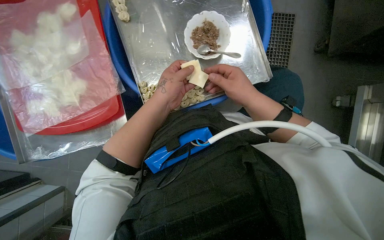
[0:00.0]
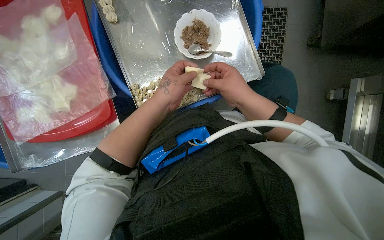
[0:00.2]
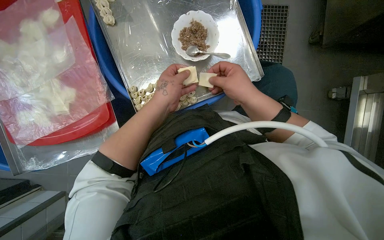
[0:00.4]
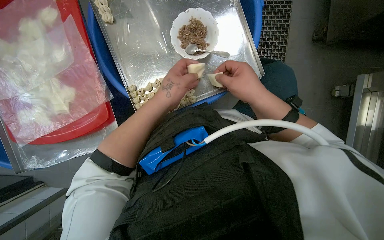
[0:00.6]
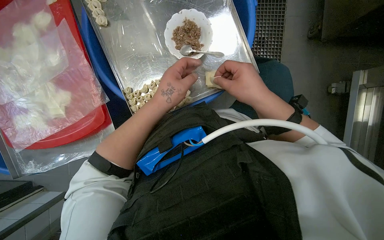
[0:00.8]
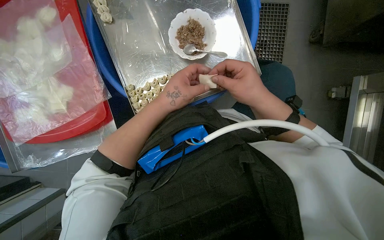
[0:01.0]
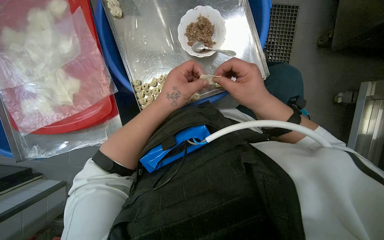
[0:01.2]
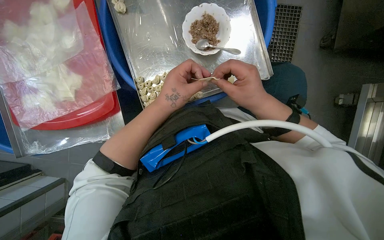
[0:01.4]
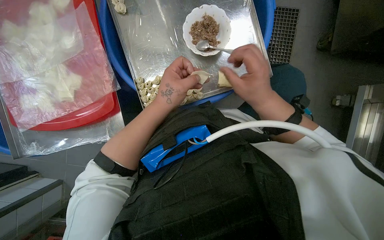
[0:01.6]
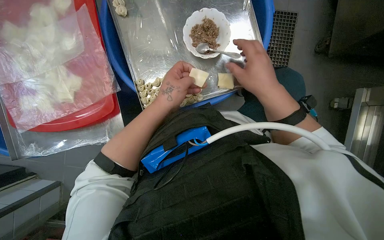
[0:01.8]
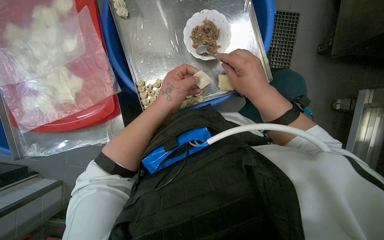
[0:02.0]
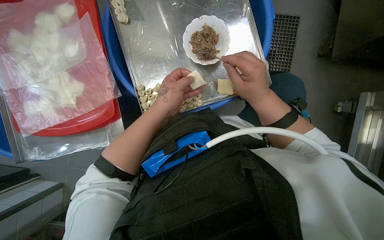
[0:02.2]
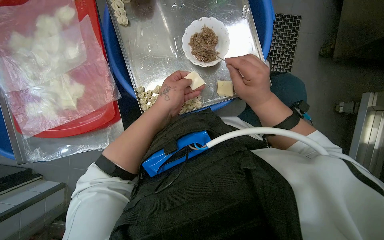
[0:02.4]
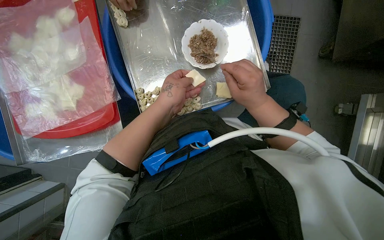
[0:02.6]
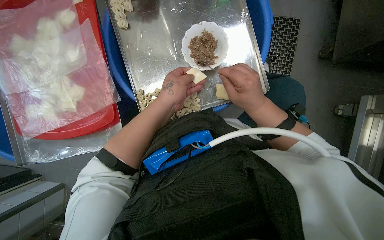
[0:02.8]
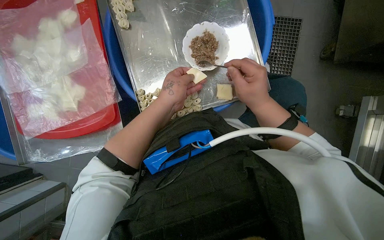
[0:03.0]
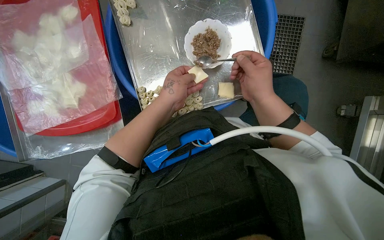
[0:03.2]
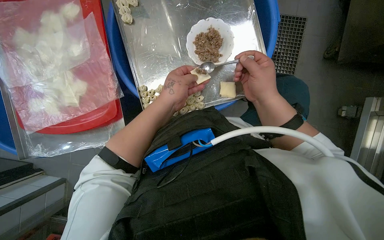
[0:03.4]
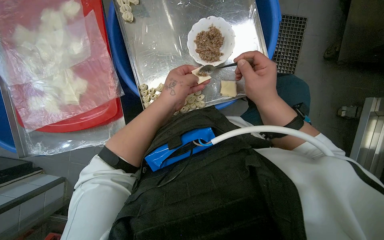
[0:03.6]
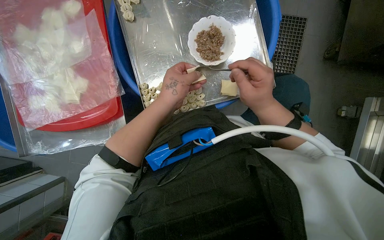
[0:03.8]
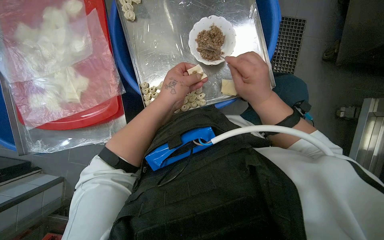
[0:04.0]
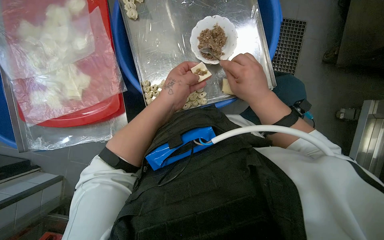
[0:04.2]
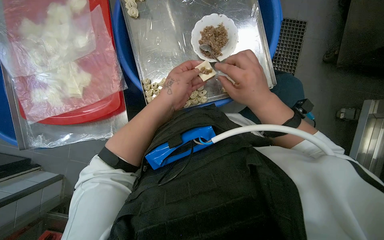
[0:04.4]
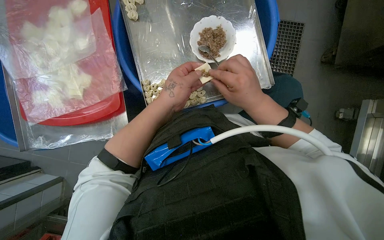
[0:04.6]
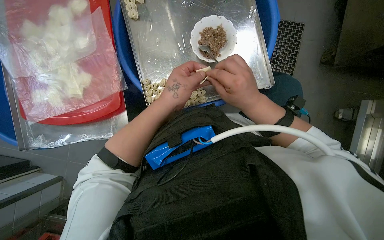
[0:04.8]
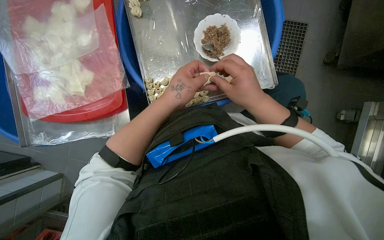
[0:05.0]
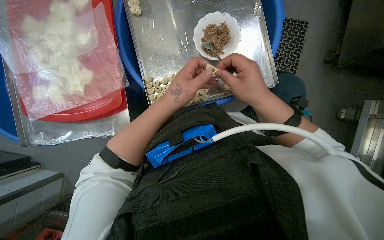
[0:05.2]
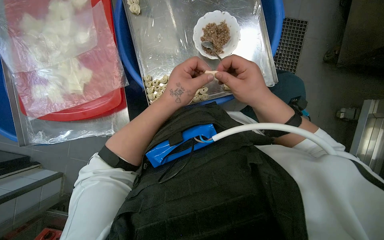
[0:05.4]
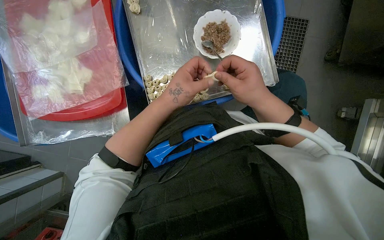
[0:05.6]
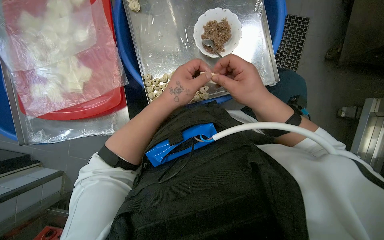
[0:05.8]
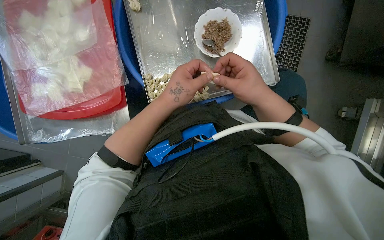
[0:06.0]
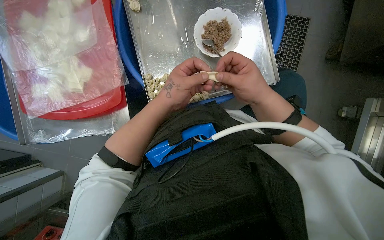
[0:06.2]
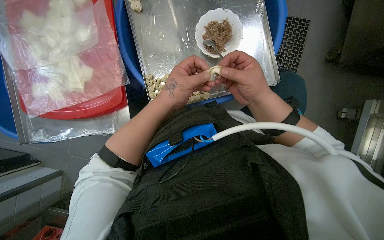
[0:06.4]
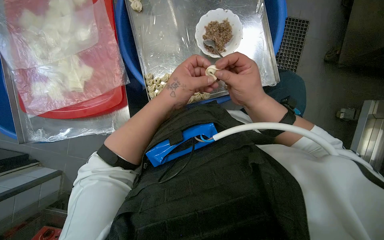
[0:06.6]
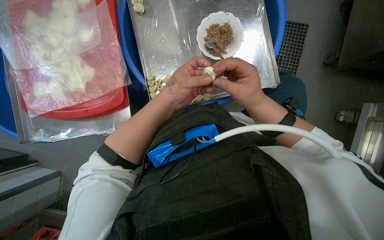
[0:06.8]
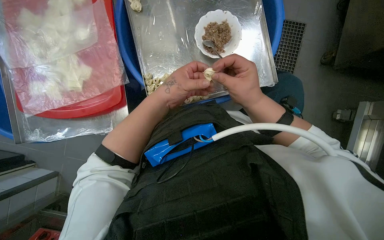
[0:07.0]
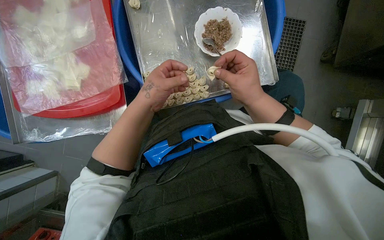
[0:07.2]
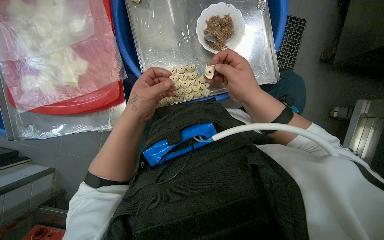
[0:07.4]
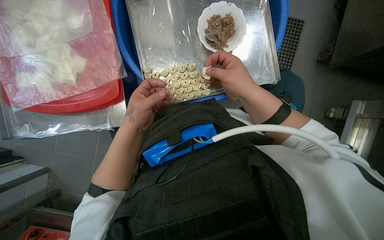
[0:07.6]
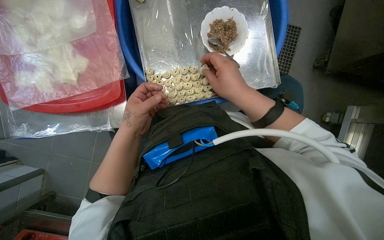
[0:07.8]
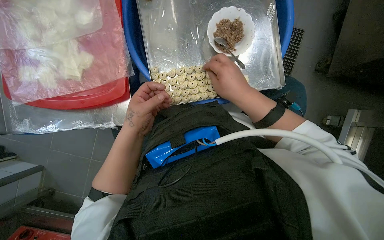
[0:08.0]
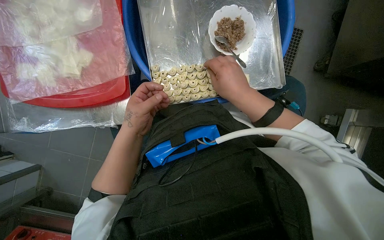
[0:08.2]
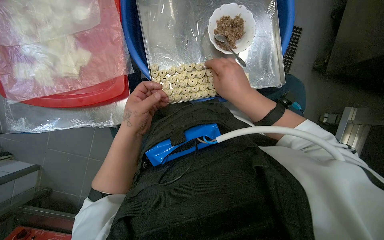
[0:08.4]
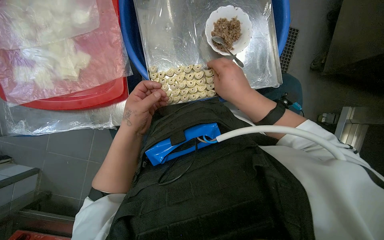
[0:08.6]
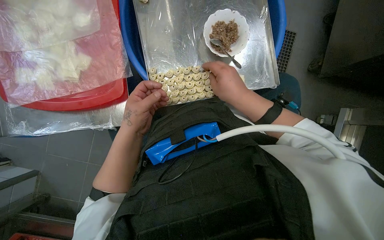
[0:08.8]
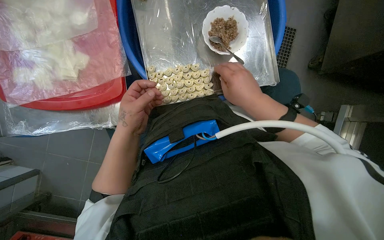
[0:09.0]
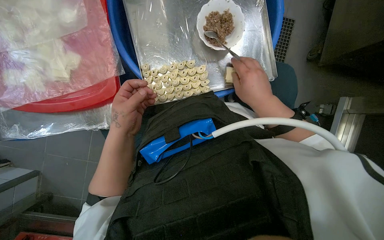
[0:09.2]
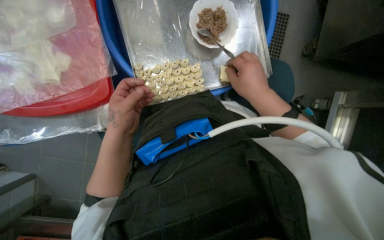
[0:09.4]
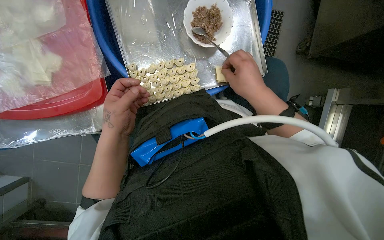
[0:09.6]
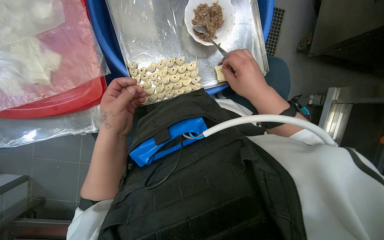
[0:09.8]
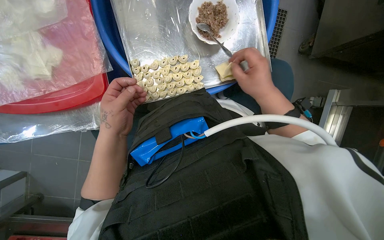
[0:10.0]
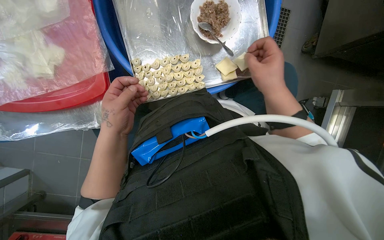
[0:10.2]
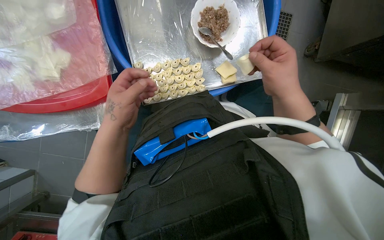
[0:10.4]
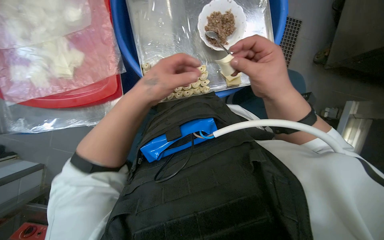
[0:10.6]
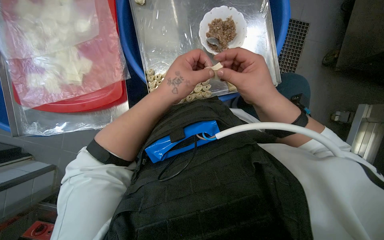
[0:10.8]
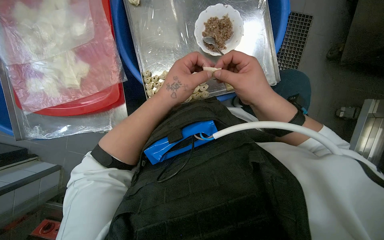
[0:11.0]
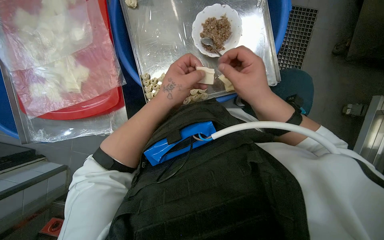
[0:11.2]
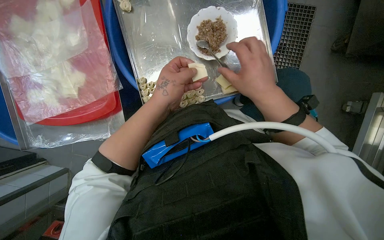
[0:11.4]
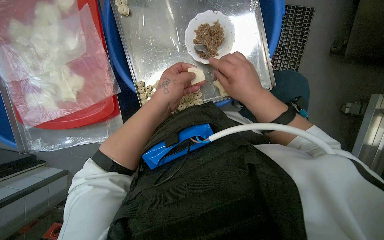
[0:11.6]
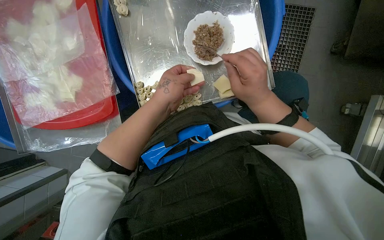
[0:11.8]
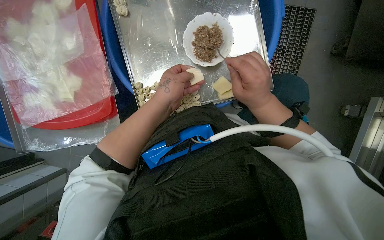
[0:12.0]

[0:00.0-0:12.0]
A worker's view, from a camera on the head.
Job: preparing food.
The whole recording: Making dumplings with meat filling. The worker picks up dough, fills it with meat, folds it, and places the finished dumpling on a tray.
0:00.0 to 0:06.0: The hands work in one place, with small movements.
0:06.0 to 0:07.6: The left hand heads to the left, covering approximately 10 cm.
0:07.6 to 0:09.0: The hands make small movements and keep their place.
0:09.0 to 0:10.4: The right hand goes about 10 cm to the right.
0:10.4 to 0:12.0: The left hand goes approximately 15 cm to the right and up the picture.

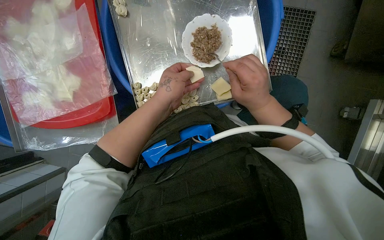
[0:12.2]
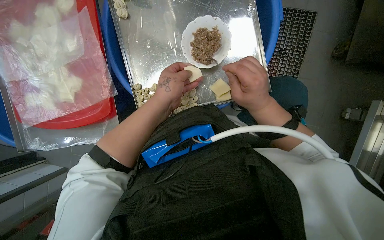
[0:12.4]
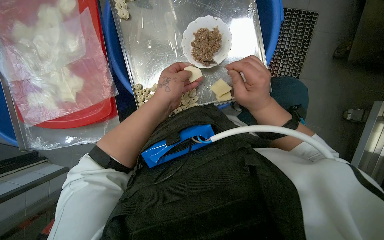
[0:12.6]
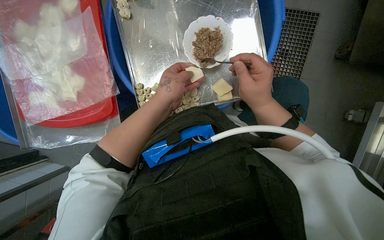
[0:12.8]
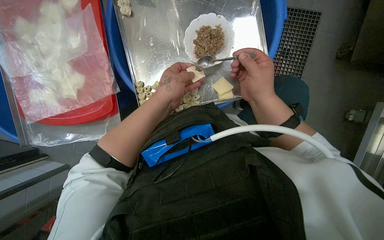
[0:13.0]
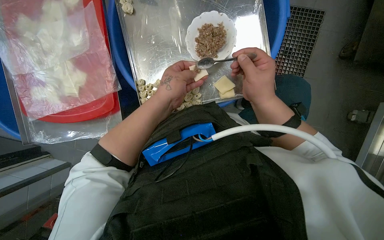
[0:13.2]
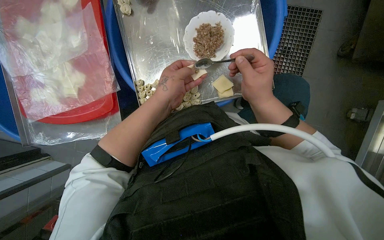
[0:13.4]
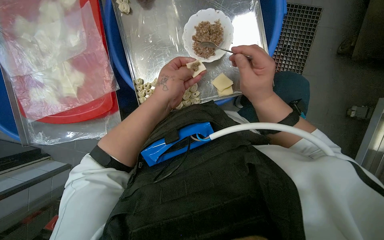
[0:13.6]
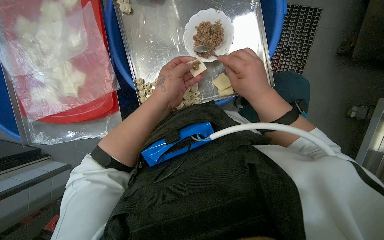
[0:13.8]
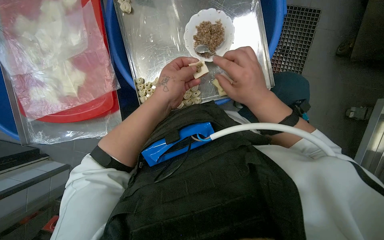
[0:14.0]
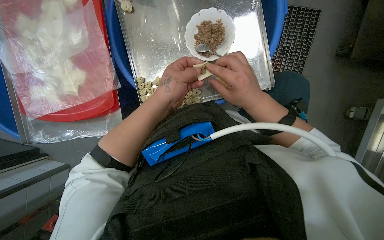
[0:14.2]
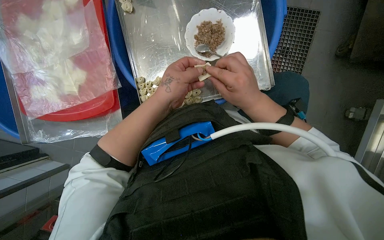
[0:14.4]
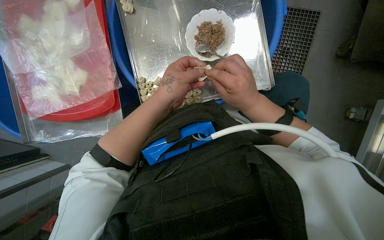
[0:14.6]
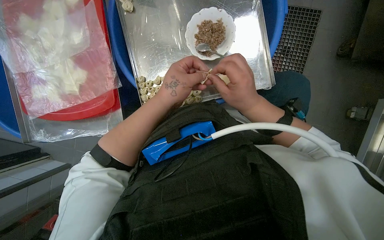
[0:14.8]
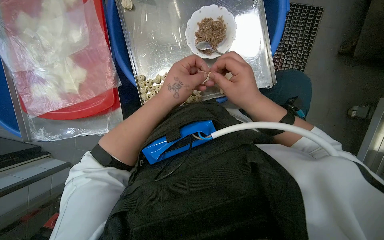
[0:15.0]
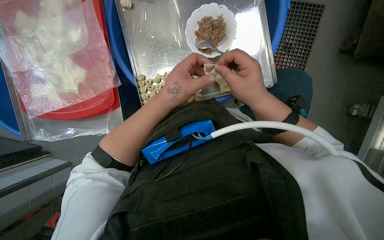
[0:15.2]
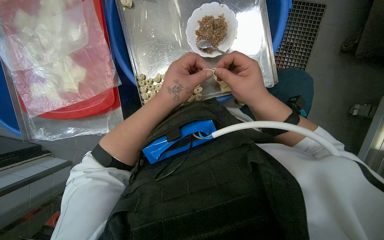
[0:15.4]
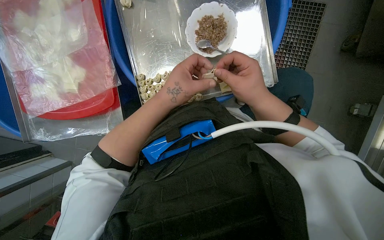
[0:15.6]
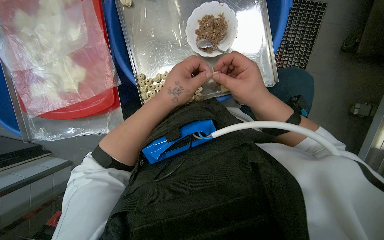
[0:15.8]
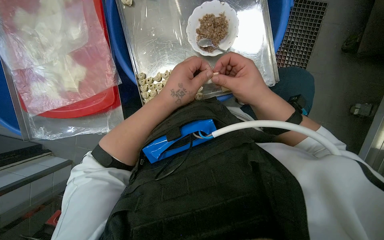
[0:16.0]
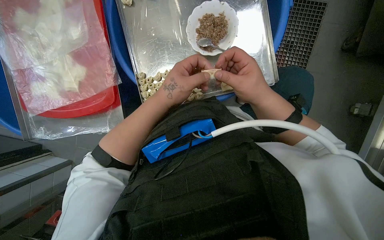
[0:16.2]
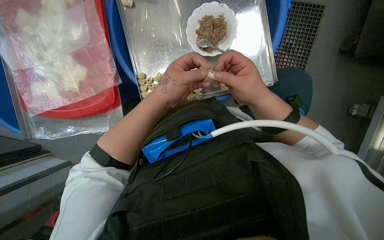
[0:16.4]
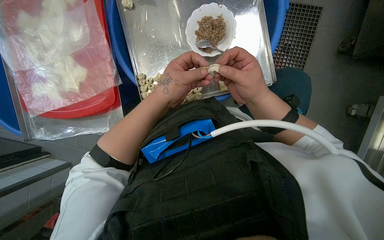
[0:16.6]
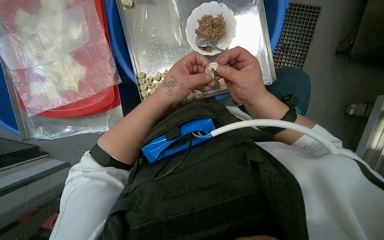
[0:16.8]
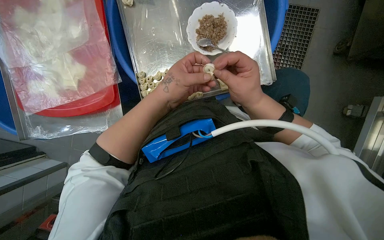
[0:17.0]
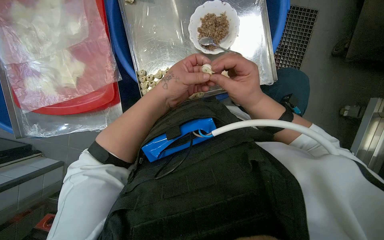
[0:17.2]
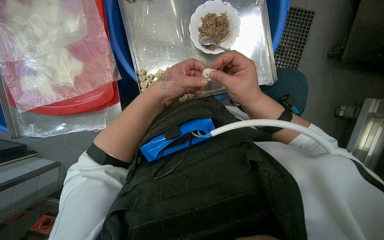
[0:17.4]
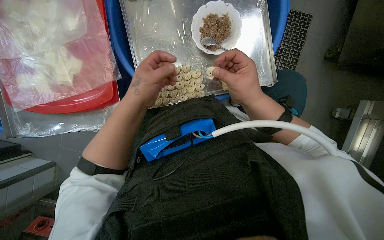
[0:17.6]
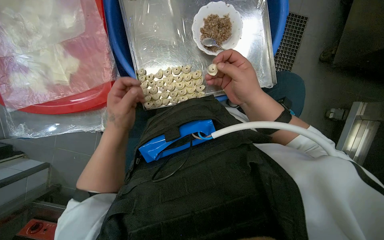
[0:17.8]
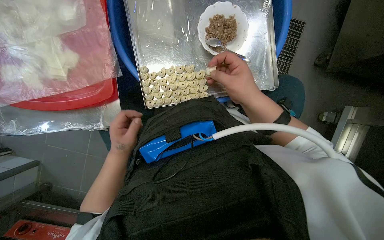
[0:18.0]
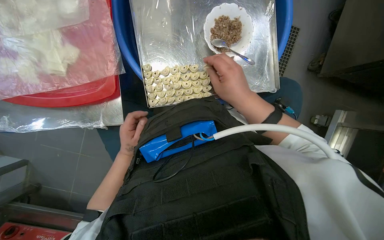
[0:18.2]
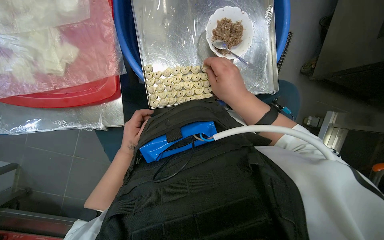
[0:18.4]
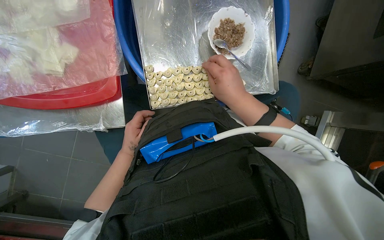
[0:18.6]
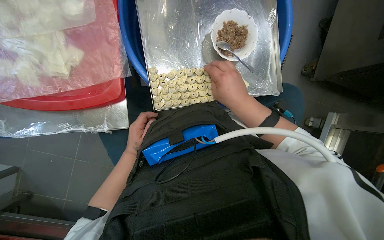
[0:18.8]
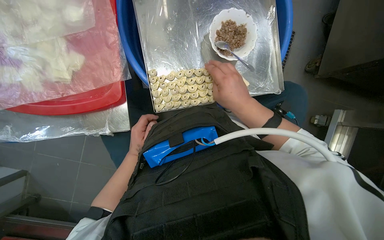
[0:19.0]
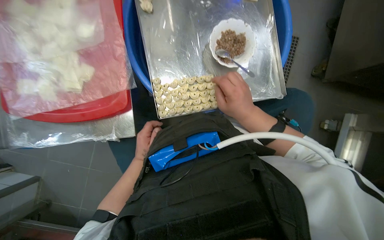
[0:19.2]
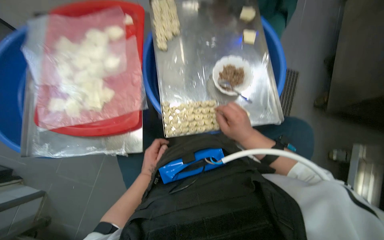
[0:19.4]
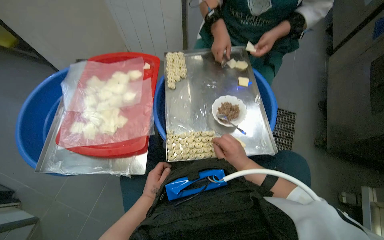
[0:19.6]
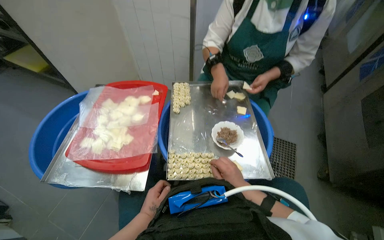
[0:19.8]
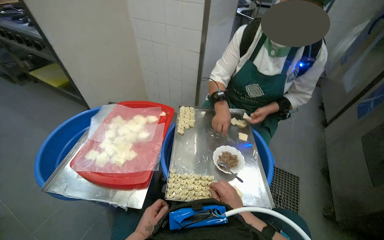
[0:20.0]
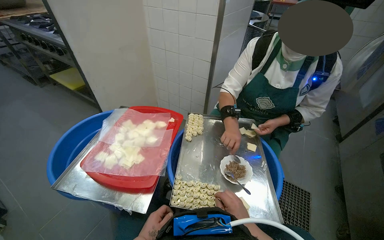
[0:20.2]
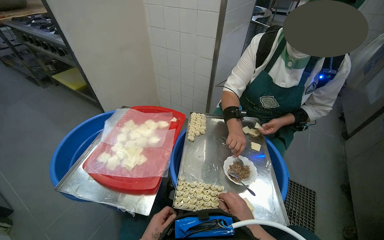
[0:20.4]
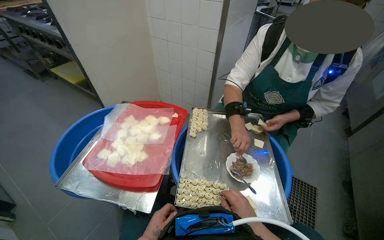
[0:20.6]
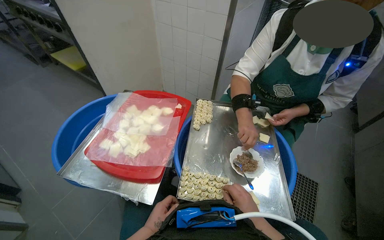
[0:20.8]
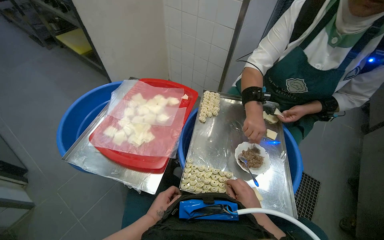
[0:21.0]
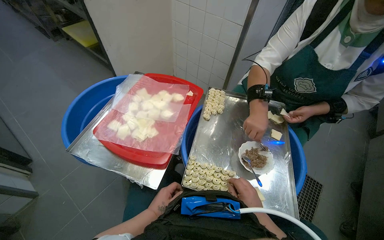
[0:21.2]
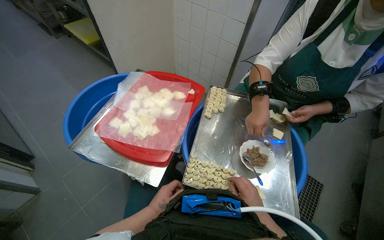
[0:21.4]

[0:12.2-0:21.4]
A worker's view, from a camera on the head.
Job: preparing food.
The whole recording: Making dumplings with meat filling. The worker picks up dough, fills it with meat, folds it, and places the finished dumpling on a tray.
0:12.2 to 0:16.8: The hands are busy where they are.
0:16.8 to 0:18.4: The left hand shifts approximately 30 cm farther from the camera, to the left and down the picture.
0:18.4 to 0:19.8: The wearer looks about 40 degrees further upward.
